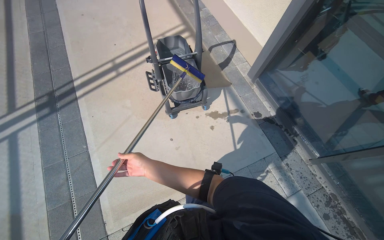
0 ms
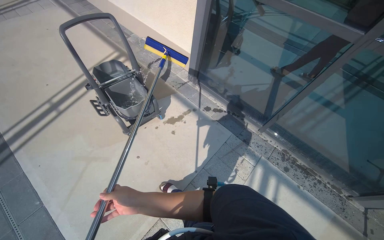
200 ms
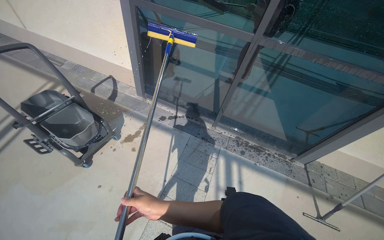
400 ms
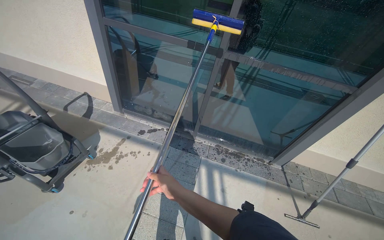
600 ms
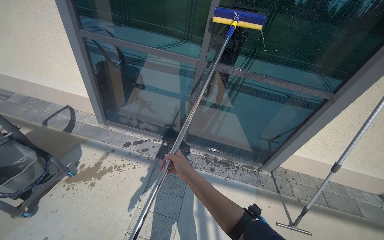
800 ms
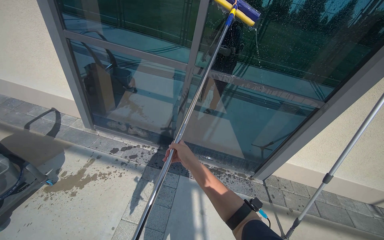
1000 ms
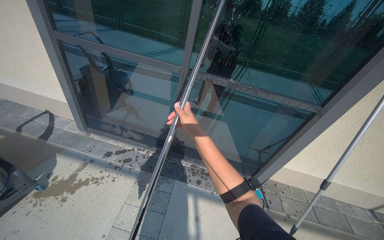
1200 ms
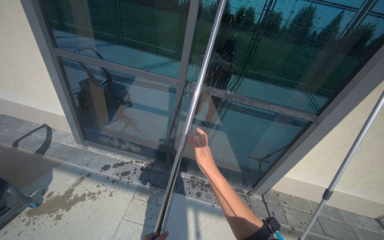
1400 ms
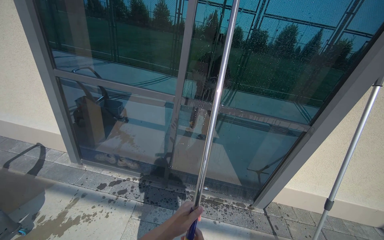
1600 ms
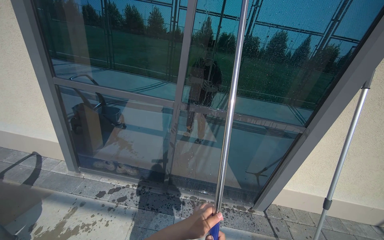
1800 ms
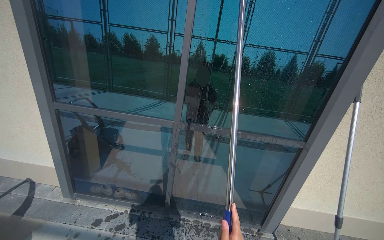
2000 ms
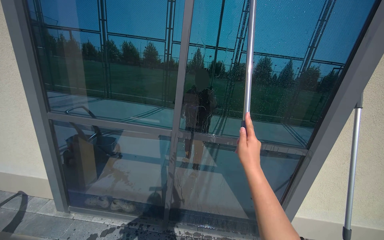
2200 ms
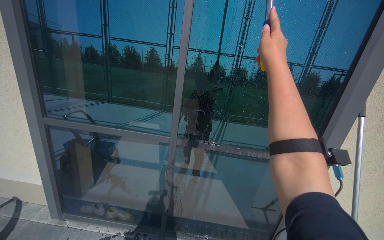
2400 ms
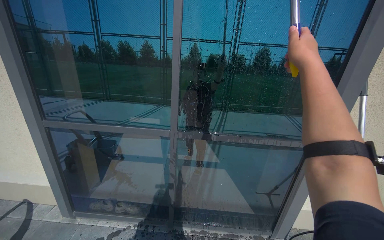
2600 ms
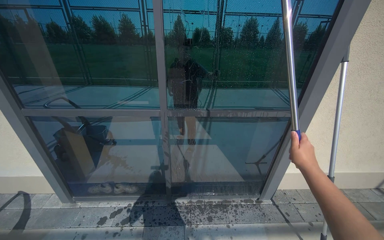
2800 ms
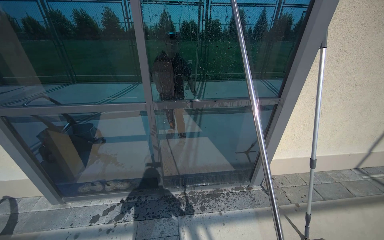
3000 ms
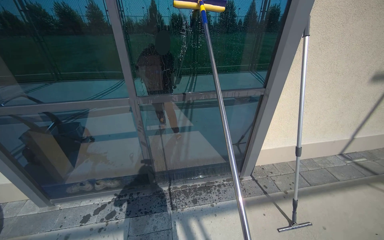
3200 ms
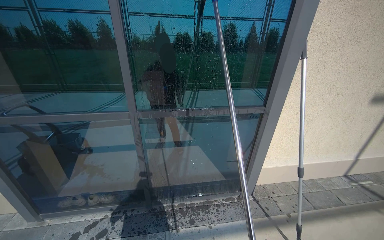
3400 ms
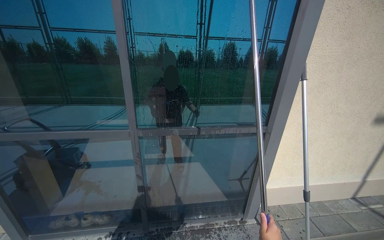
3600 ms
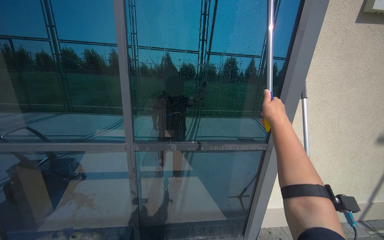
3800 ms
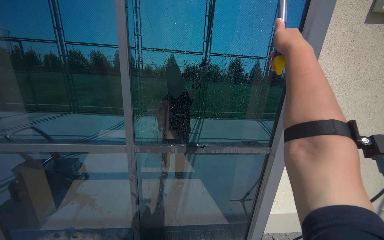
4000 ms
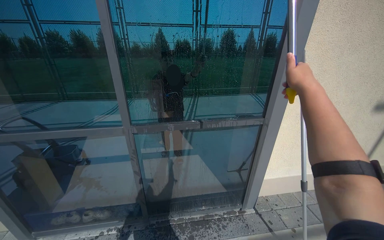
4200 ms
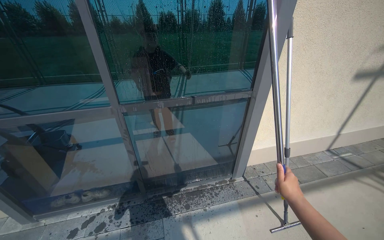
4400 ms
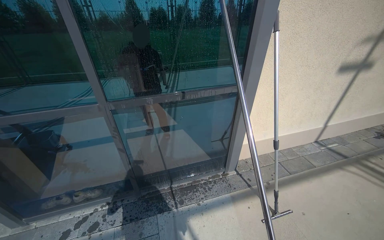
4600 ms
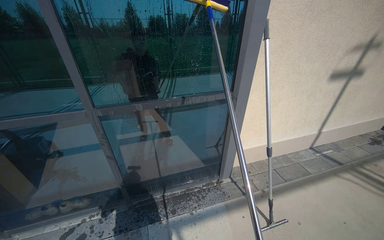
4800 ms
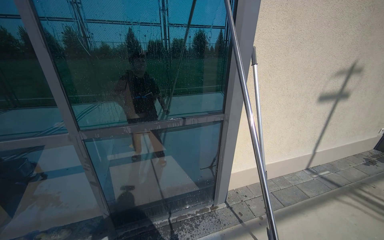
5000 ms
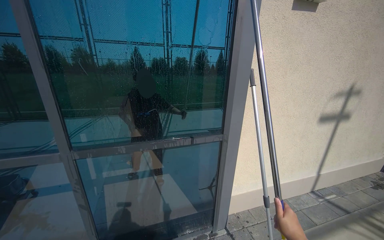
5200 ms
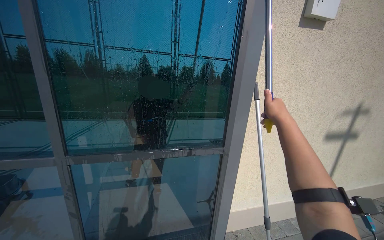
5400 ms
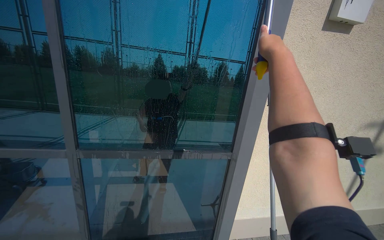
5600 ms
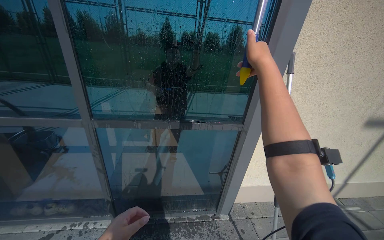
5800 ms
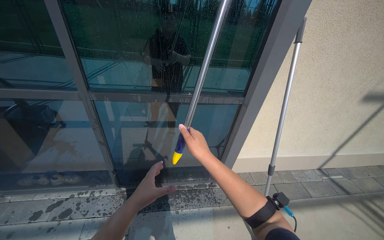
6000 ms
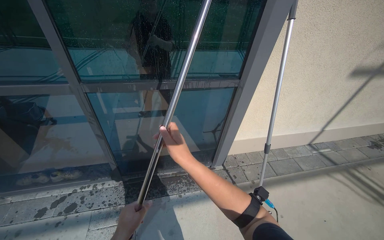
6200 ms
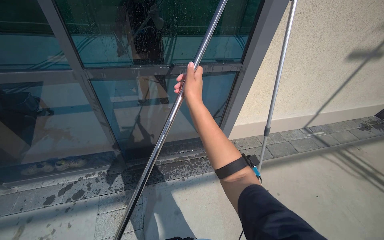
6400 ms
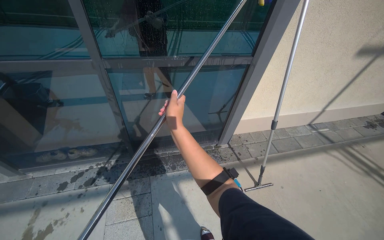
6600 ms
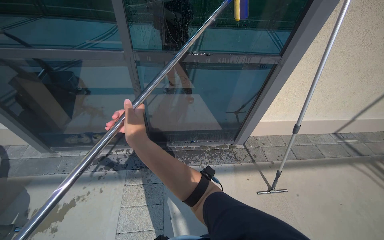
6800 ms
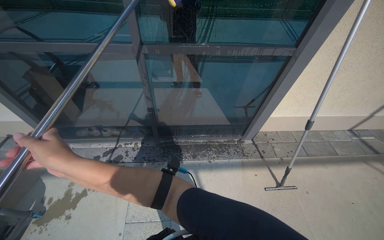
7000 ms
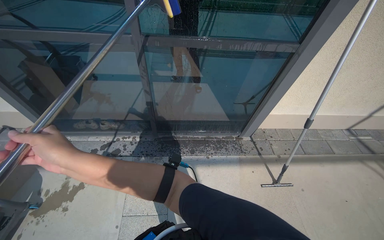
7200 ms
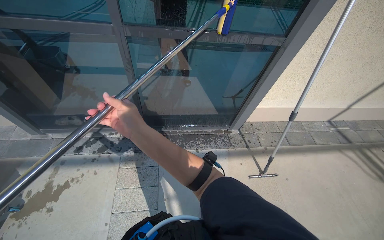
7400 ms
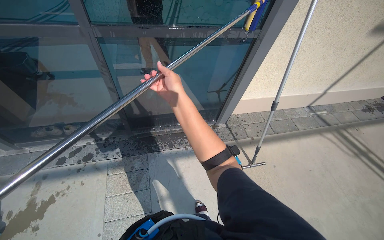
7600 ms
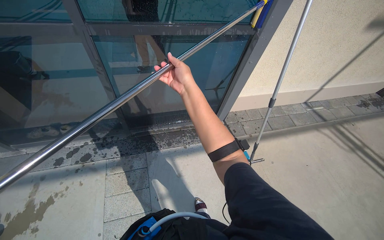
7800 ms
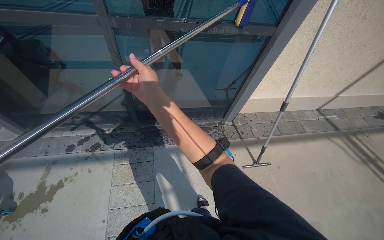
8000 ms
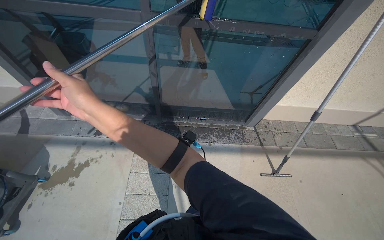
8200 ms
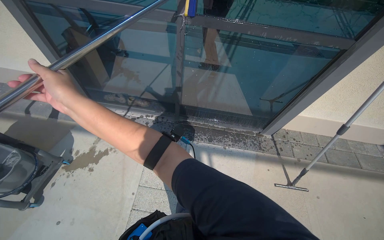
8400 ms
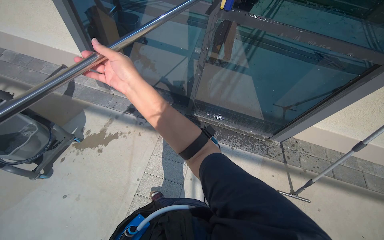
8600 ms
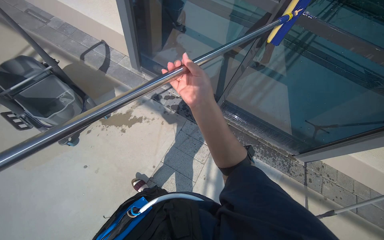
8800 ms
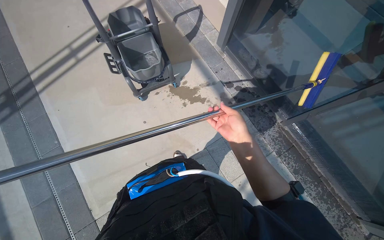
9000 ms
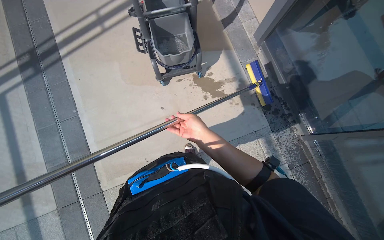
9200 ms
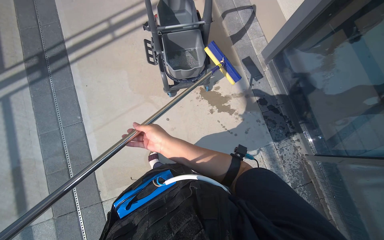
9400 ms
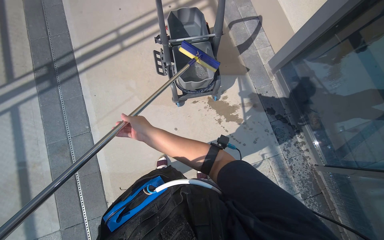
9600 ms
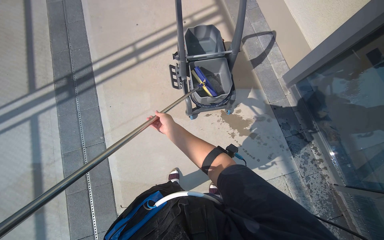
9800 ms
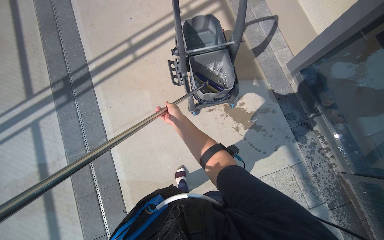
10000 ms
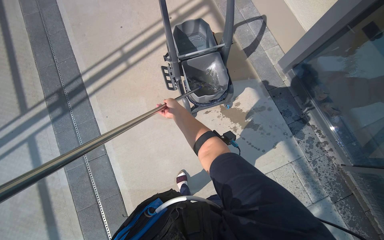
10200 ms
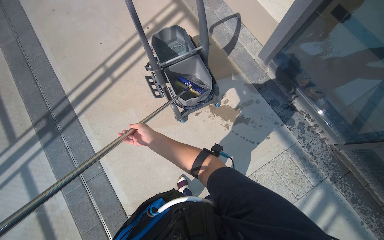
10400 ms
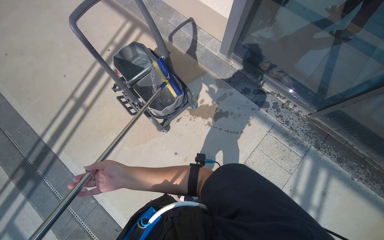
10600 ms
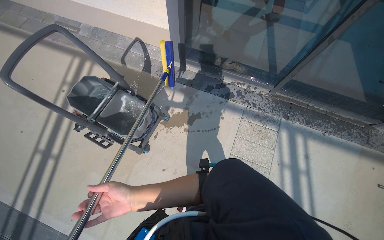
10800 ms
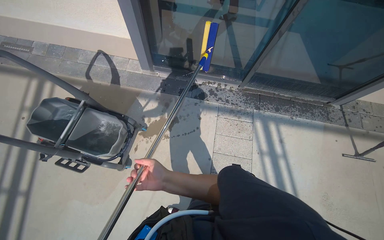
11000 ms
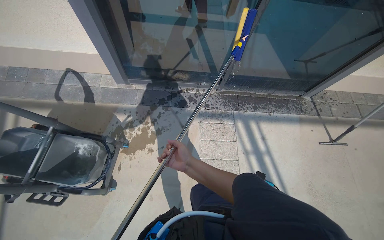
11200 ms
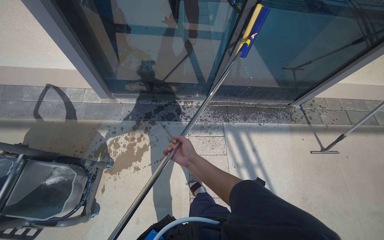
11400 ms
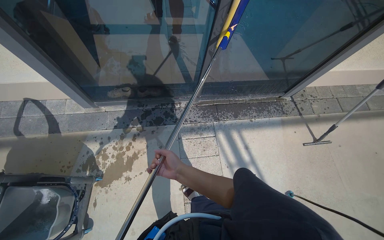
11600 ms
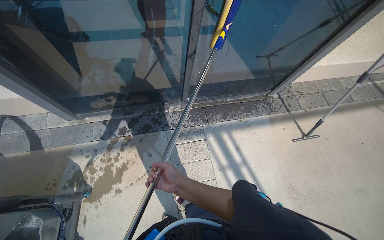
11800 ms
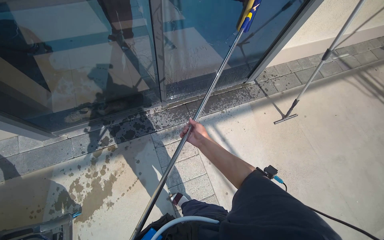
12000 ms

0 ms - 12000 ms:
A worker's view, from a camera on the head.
Job: cleaning windows.
The whole recording: Scrubbing glass door with pole scrubber. The worker scrubs the glass door using a scrubber attached to a long pole.
0 ms - 1600 ms: The head travels about 60 cm. The wearer's head swings roughly 55 degrees to the right. The view tips upward by roughly 30 degrees.
6000 ms - 7600 ms: The view tilts about 20 degrees downward. The right hand travels to the left and back again, approximately 60 cm each way.
7600 ms - 9000 ms: The camera travels some 50 cm. The wearer looks about 70 degrees further to the left. The view tilts some 10 degrees downward.
9000 ms - 10400 ms: The camera is carried roughly 50 cm.
10400 ms - 12000 ms: The wearer moves about 70 cm. The head rotates about 80 degrees to the right.

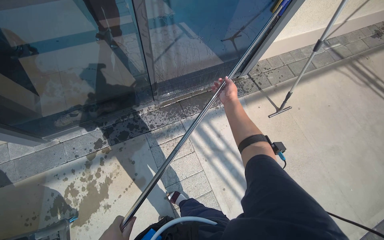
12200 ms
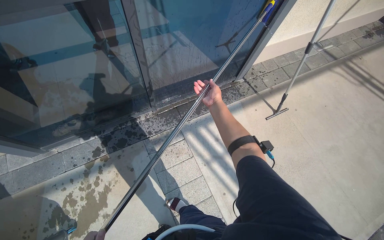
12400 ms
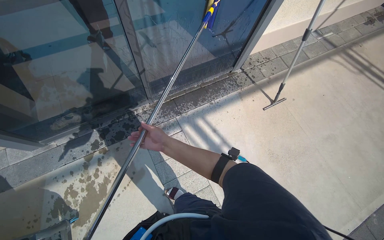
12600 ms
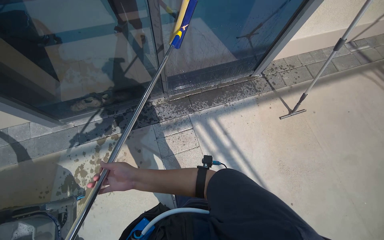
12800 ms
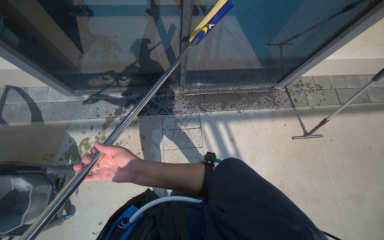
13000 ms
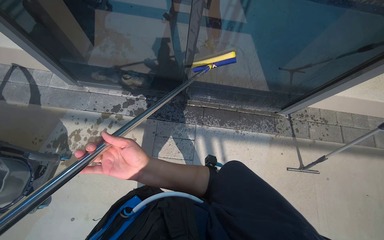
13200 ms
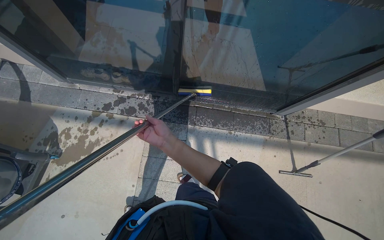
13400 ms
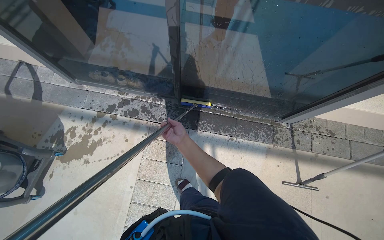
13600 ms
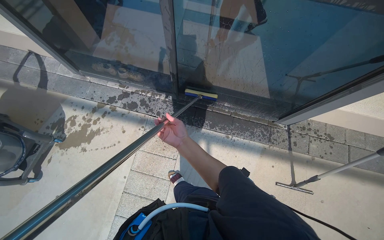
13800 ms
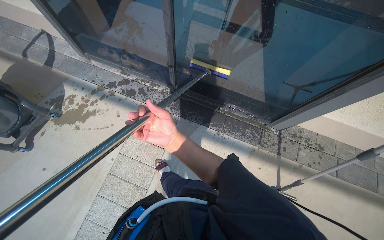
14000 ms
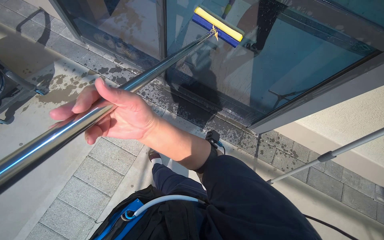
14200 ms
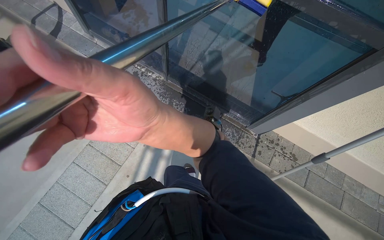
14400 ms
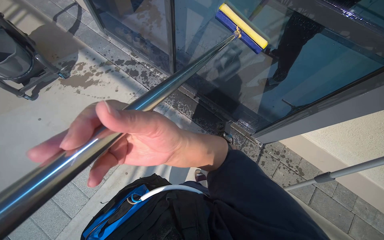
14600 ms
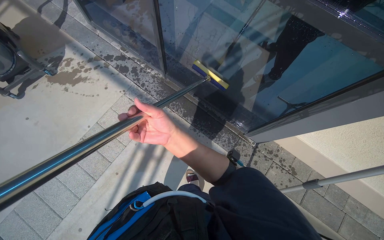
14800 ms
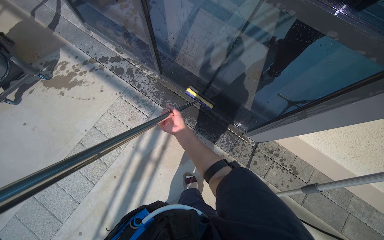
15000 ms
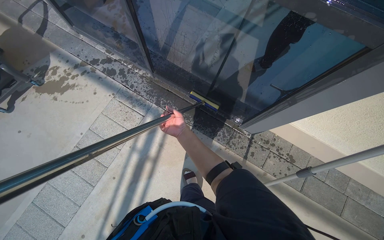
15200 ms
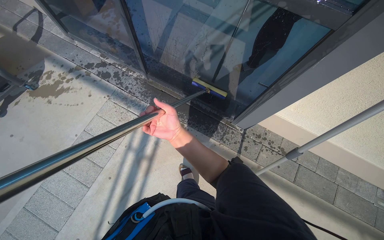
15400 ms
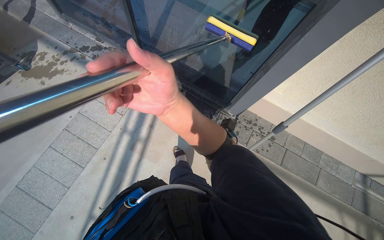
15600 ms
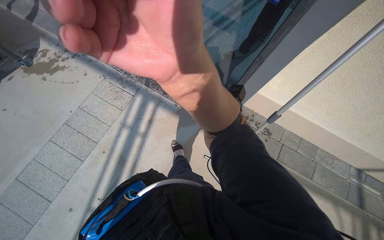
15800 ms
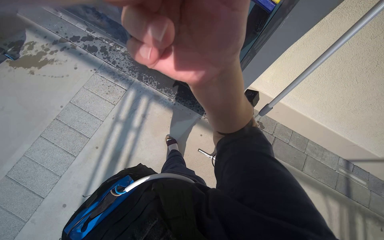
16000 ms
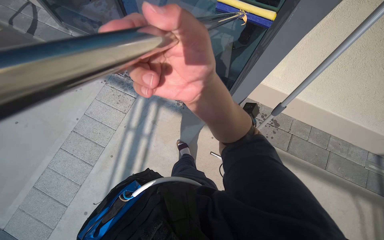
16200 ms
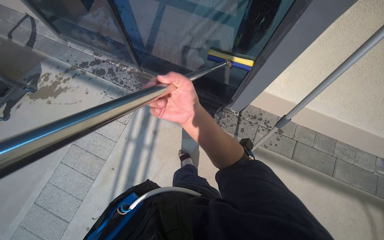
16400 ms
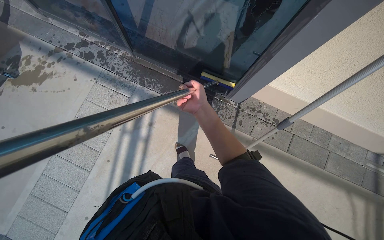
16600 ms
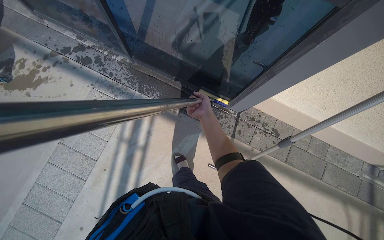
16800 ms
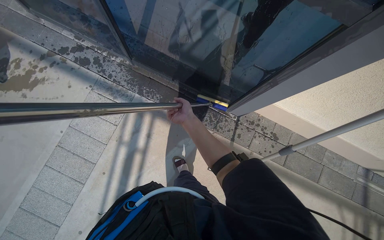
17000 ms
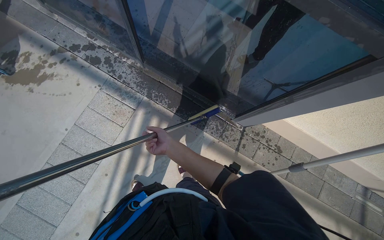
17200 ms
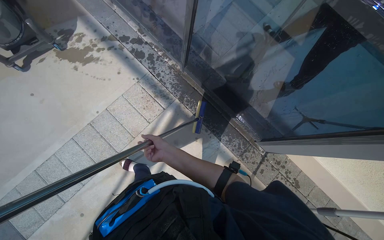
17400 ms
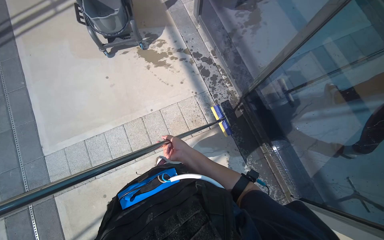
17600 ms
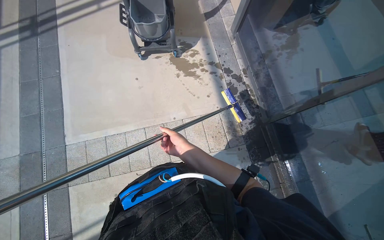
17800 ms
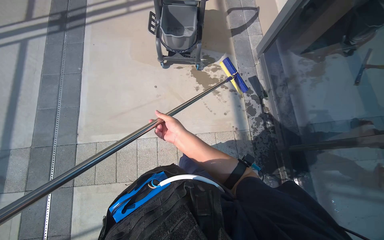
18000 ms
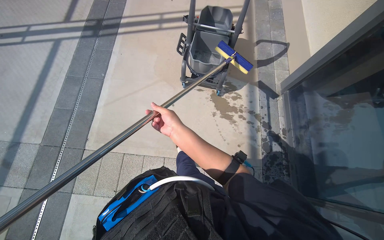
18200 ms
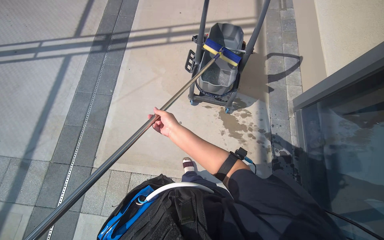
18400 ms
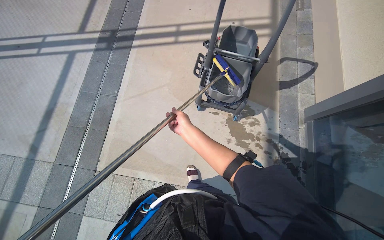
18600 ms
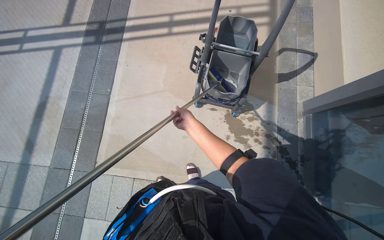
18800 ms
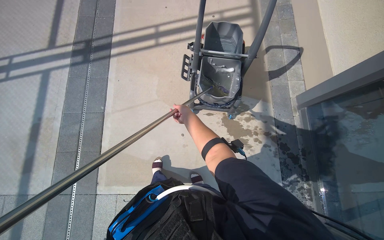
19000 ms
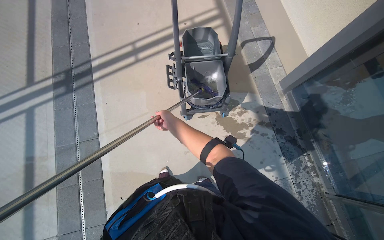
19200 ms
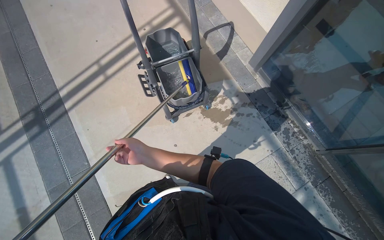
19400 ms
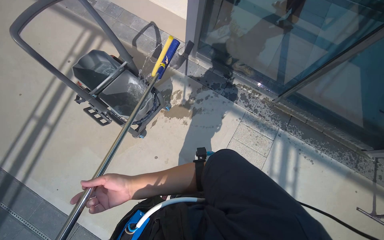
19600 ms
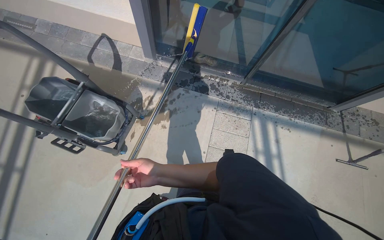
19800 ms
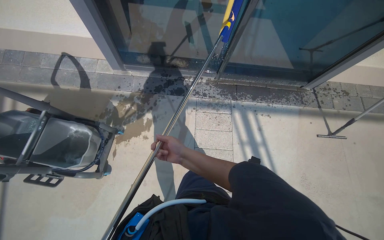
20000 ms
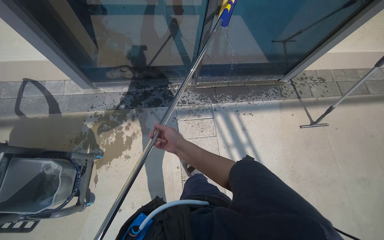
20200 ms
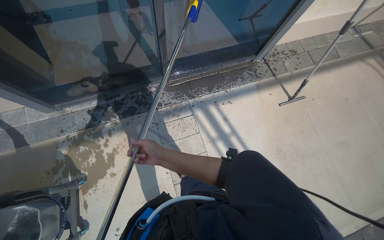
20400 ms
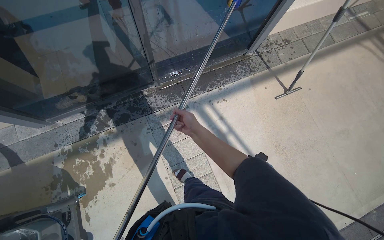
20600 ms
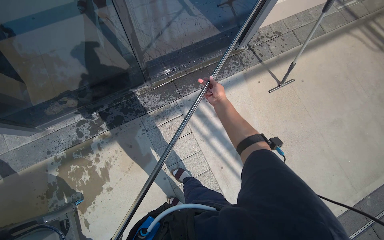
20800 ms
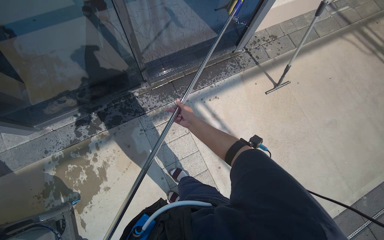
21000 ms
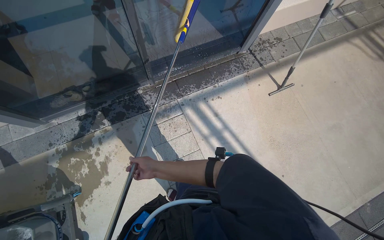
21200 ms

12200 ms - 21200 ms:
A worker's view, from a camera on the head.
Job: cleaning windows.
The whole recording: Scrubbing glass door with pole scrubber. The worker scrubs the glass door using a scrubber attached to a long pole.
12200 ms - 13800 ms: The head turns to the left by some 40 degrees.
13800 ms - 15200 ms: The wearer moves roughly 50 cm.
15200 ms - 16600 ms: The right hand travels to the right by roughly 15 cm, and reaches roughly 60 cm nearer to the camera, then returns.
16600 ms - 18200 ms: The head travels some 1 m. The head rotates some 70 degrees to the left. The view tilts approximately 15 degrees upward.
18200 ms - 19800 ms: The head turns to the right by about 80 degrees.
19800 ms - 21200 ms: The camera is carried roughly 50 cm. The wearer's head swings approximately 40 degrees to the right.
